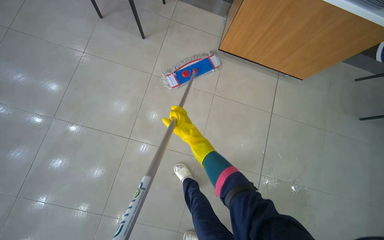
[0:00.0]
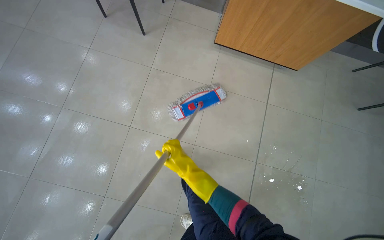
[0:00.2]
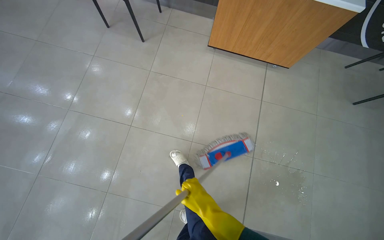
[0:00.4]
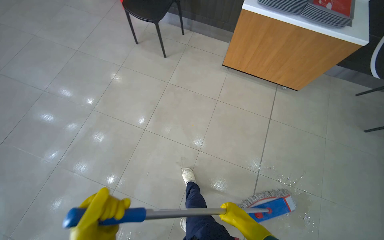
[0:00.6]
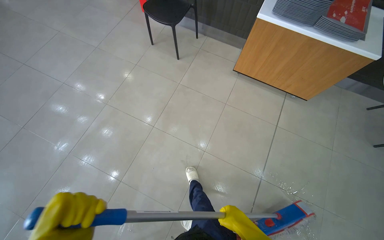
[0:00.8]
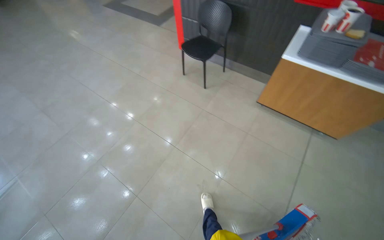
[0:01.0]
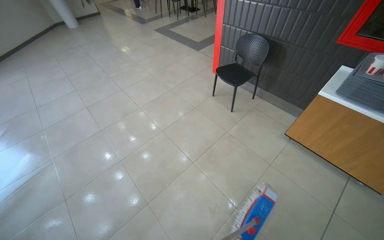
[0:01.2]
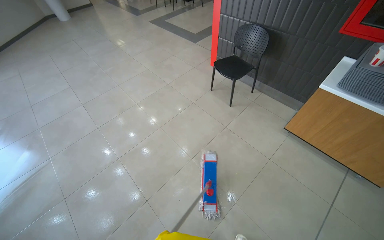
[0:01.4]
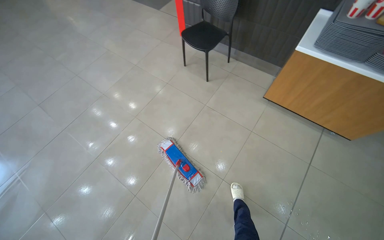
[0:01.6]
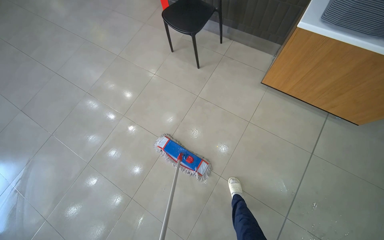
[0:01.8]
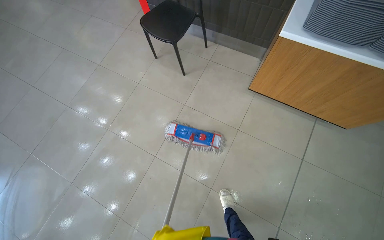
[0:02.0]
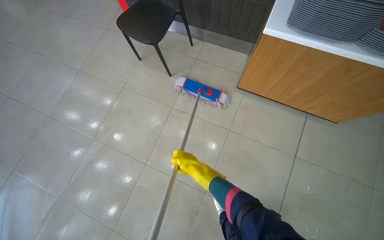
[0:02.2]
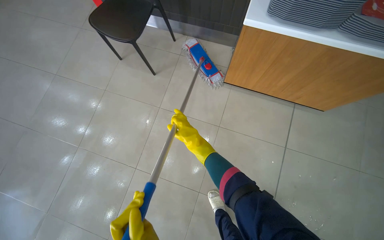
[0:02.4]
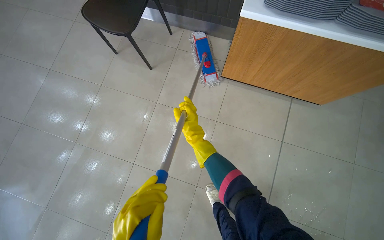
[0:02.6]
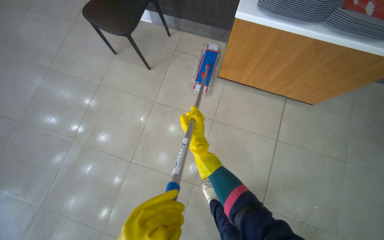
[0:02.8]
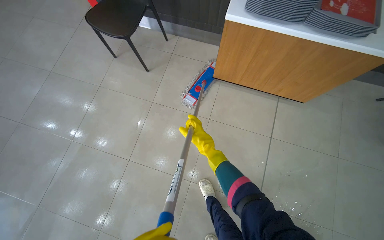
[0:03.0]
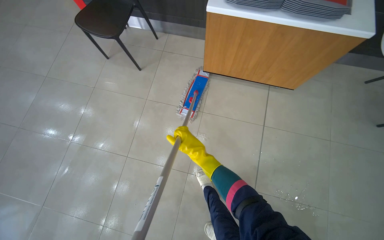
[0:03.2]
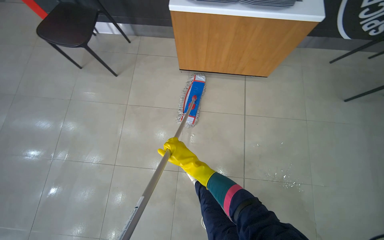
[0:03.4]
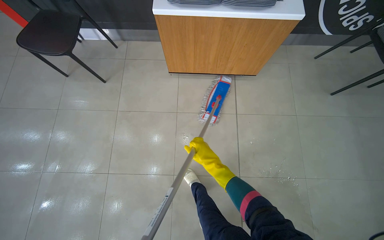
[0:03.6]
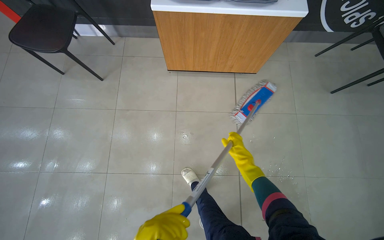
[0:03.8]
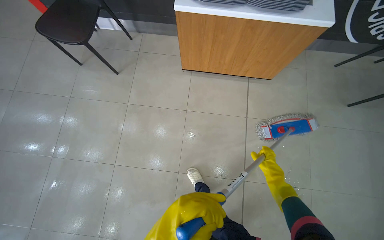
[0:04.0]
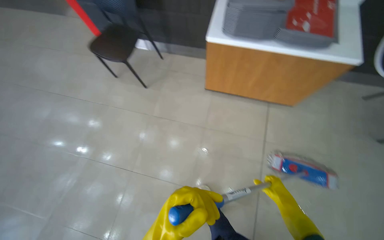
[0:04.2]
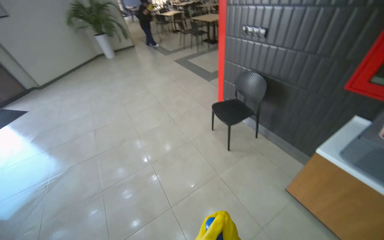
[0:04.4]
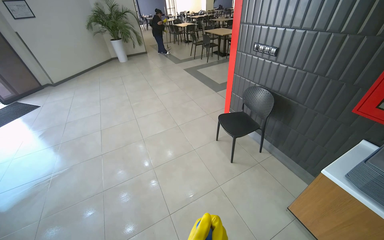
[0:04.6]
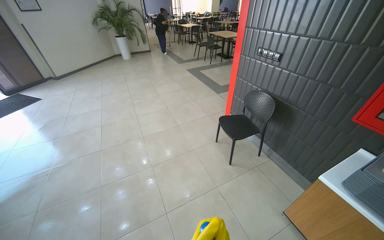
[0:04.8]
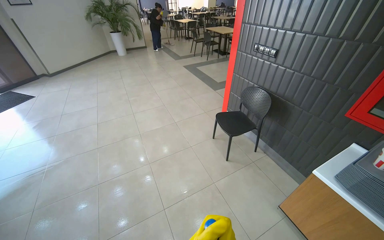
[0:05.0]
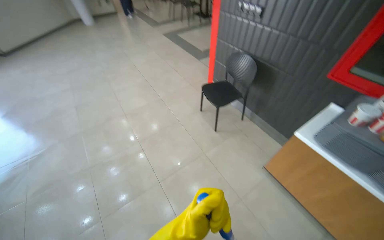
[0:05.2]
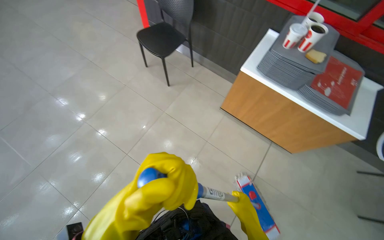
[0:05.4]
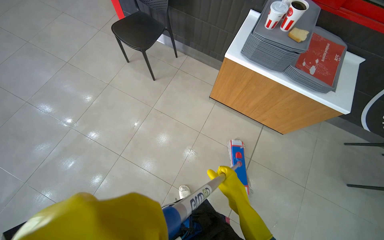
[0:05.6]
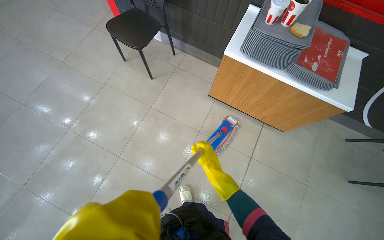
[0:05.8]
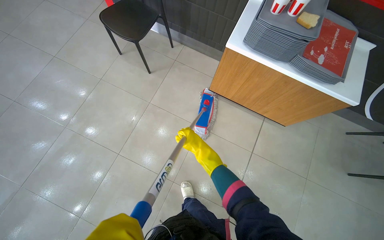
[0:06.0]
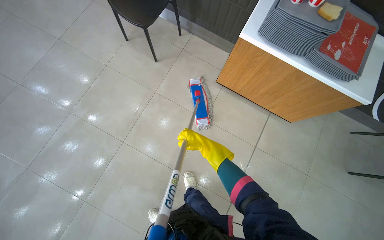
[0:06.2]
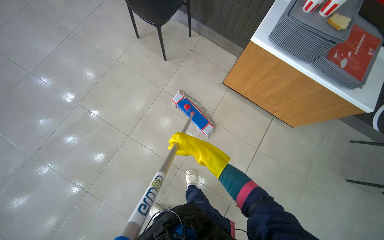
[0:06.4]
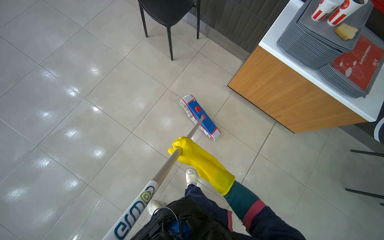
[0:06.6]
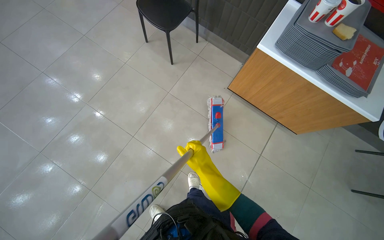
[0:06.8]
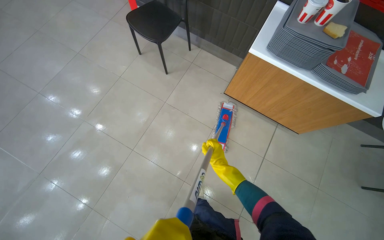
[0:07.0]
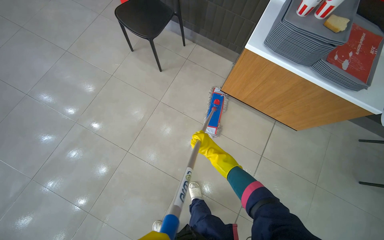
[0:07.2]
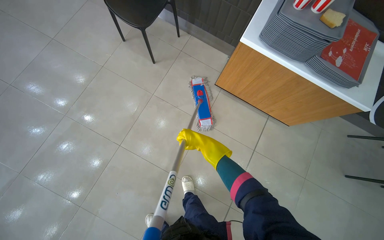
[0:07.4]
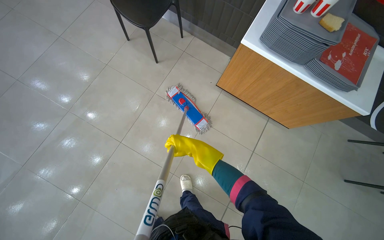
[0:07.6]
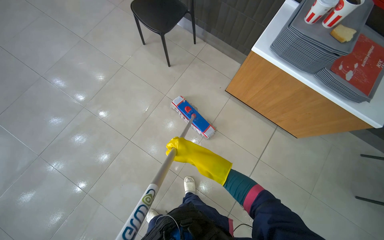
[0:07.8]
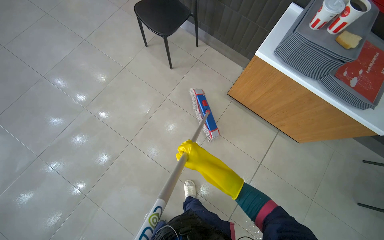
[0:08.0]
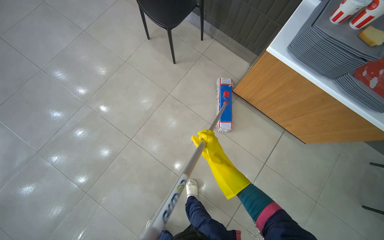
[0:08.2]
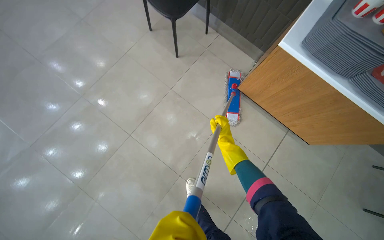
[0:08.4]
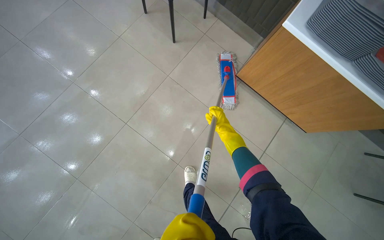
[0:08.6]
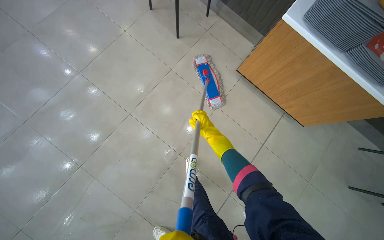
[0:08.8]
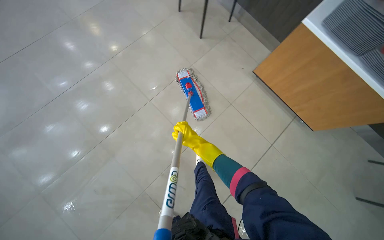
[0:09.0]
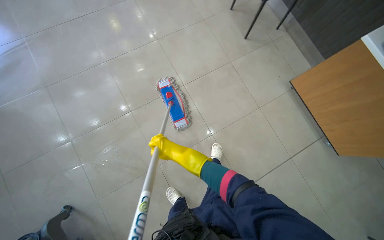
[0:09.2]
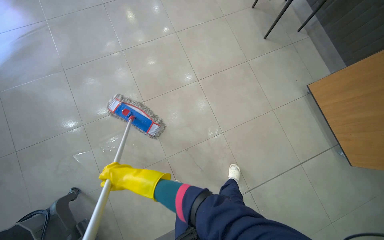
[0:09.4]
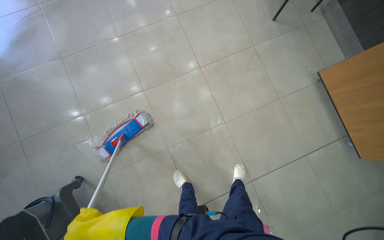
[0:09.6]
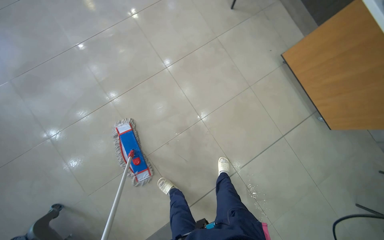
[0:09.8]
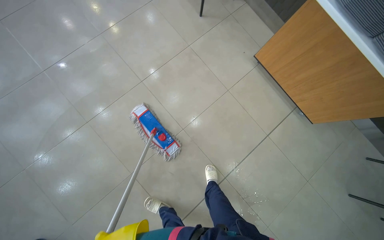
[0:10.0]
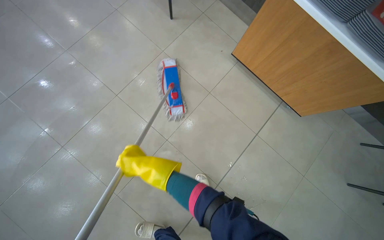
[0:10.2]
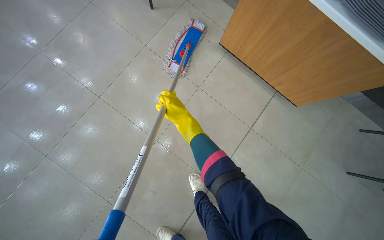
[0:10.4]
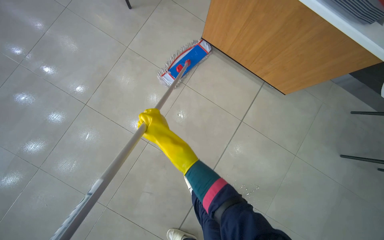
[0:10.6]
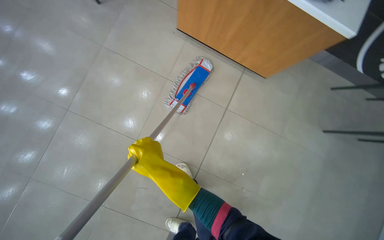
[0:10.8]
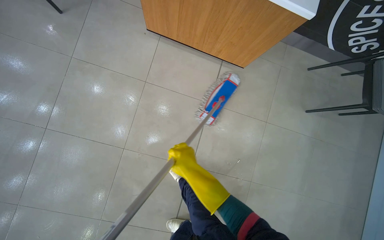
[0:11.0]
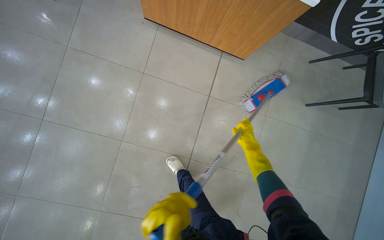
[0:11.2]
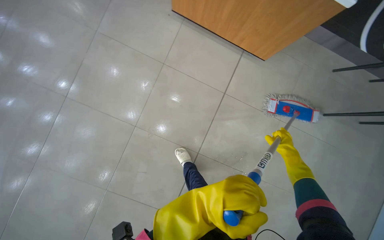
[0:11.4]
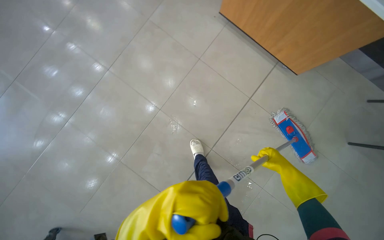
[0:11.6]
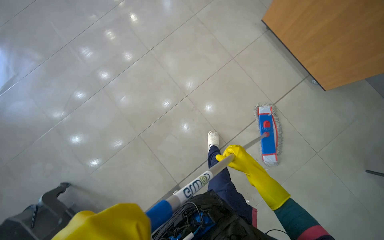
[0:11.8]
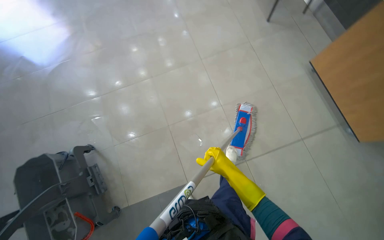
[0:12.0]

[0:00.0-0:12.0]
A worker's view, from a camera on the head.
Job: mopping floor.
The whole recording: Mopping cafeteria floor. The worker mops the floor in the cafeteria area, moving around tables and wringing the mop.
0:00.0 to 0:01.6: The wearer's head swings approximately 25 degrees to the left. The view tilts about 15 degrees upward.
0:01.6 to 0:03.0: The head travels about 40 cm.
0:03.0 to 0:04.4: The head turns to the left by roughly 25 degrees. The view tilts about 15 degrees upward.
0:04.4 to 0:06.0: The wearer looks some 35 degrees further to the right. The wearer looks approximately 35 degrees further downward.
0:10.4 to 0:12.0: The camera travels roughly 60 cm. The wearer's head swings about 35 degrees to the left.

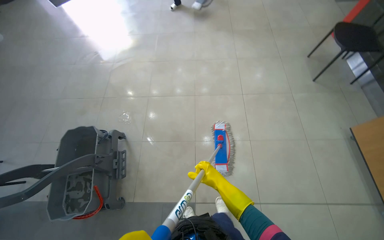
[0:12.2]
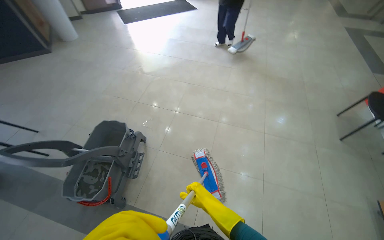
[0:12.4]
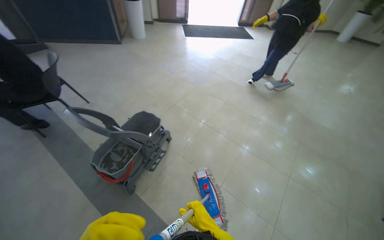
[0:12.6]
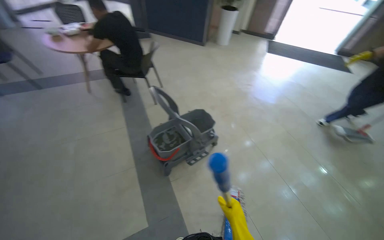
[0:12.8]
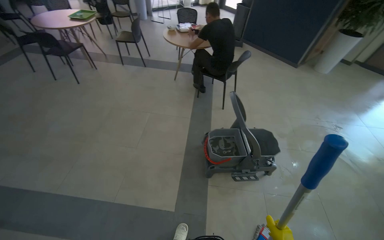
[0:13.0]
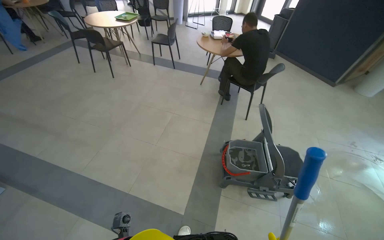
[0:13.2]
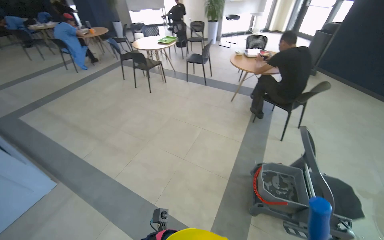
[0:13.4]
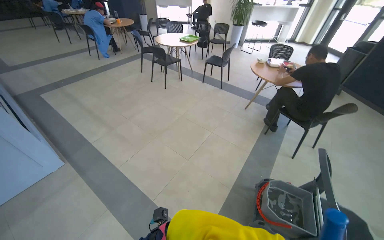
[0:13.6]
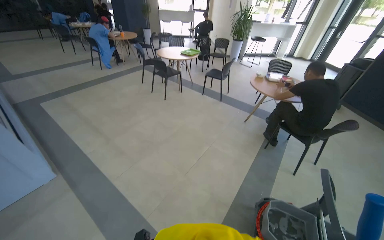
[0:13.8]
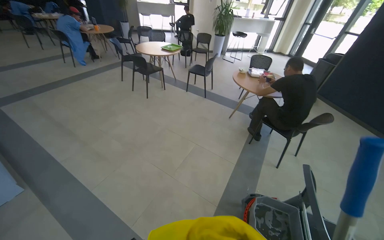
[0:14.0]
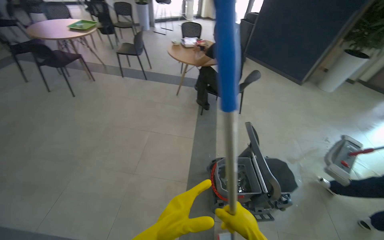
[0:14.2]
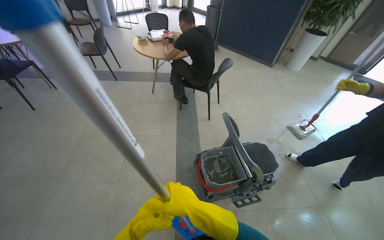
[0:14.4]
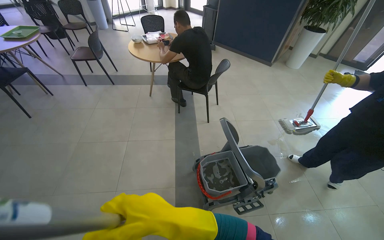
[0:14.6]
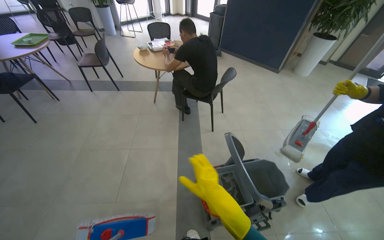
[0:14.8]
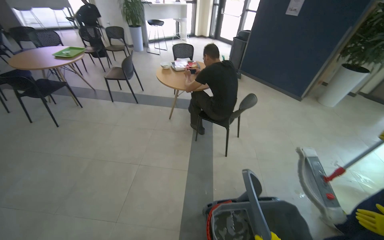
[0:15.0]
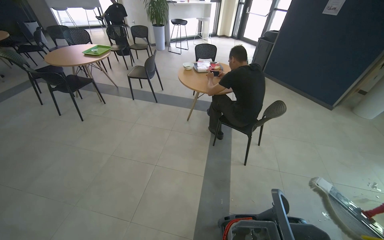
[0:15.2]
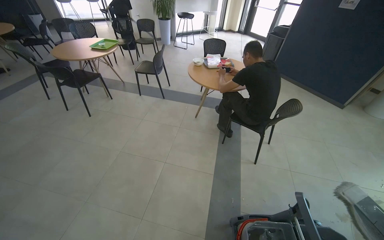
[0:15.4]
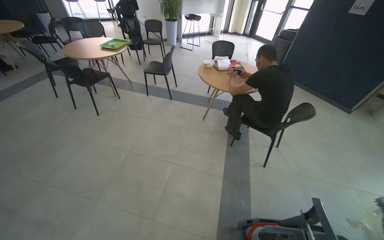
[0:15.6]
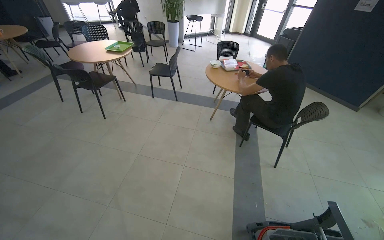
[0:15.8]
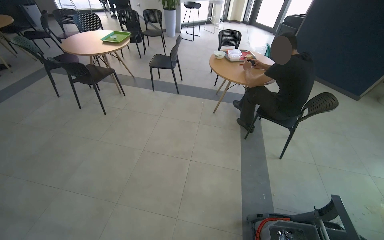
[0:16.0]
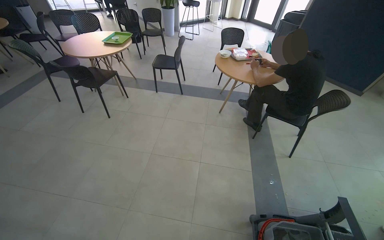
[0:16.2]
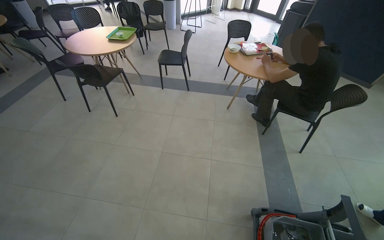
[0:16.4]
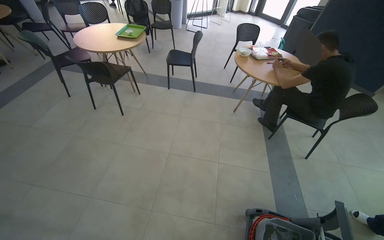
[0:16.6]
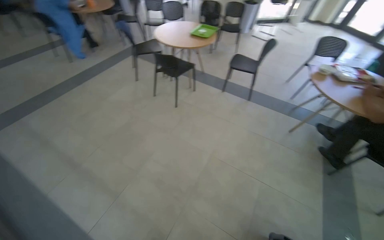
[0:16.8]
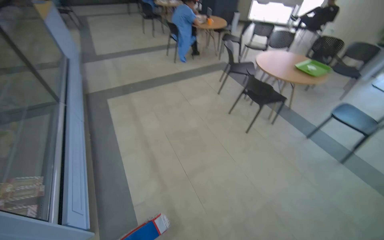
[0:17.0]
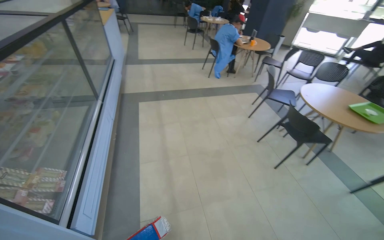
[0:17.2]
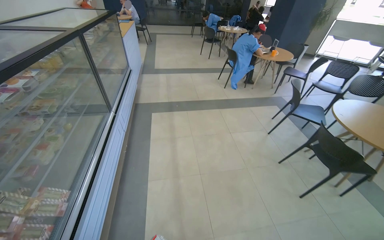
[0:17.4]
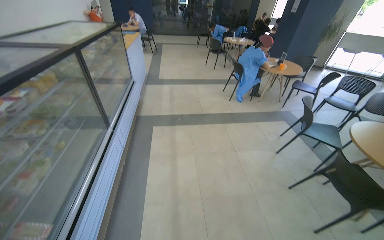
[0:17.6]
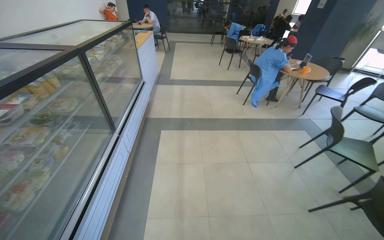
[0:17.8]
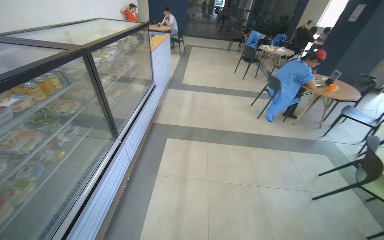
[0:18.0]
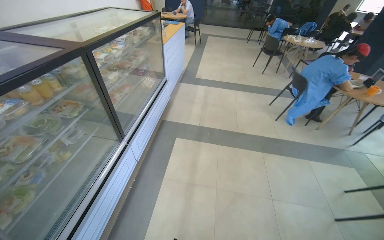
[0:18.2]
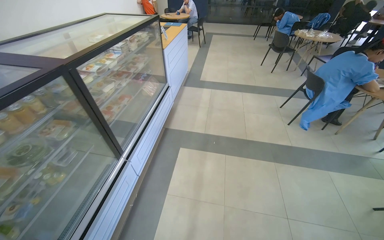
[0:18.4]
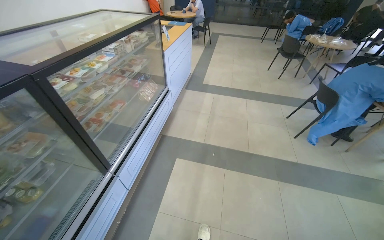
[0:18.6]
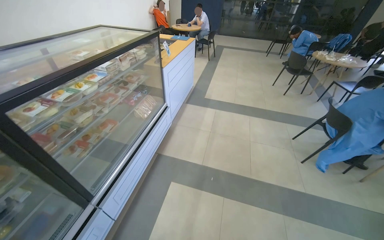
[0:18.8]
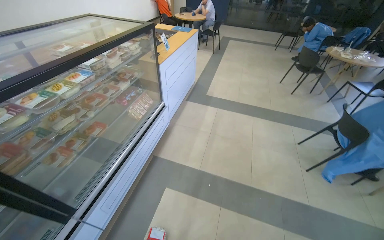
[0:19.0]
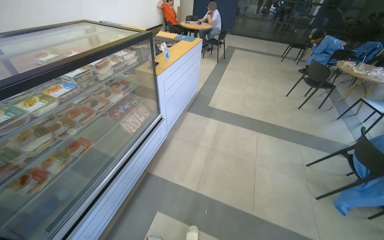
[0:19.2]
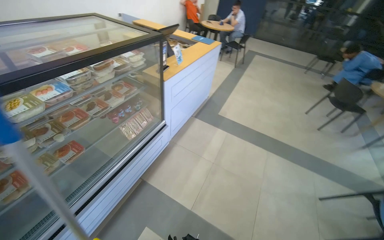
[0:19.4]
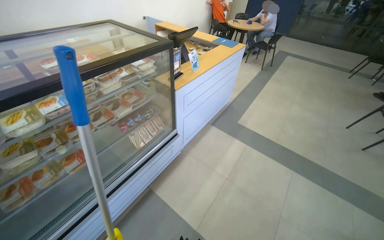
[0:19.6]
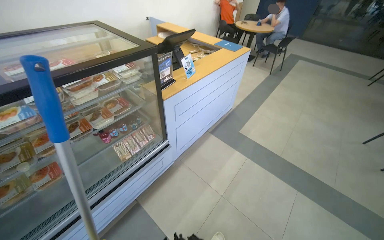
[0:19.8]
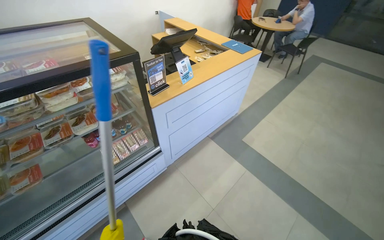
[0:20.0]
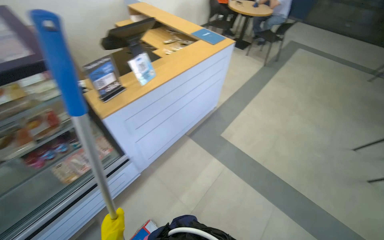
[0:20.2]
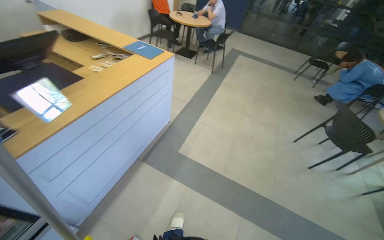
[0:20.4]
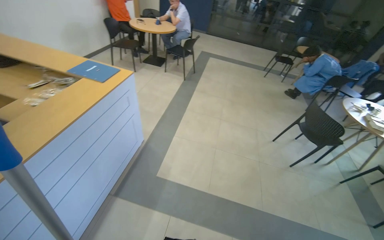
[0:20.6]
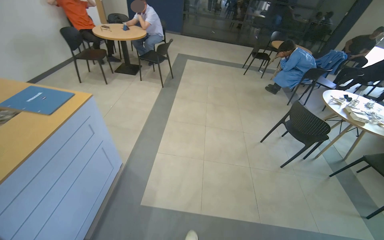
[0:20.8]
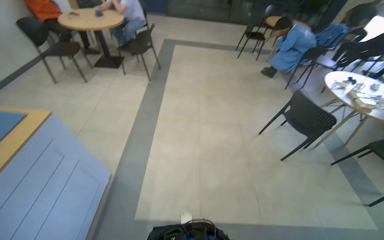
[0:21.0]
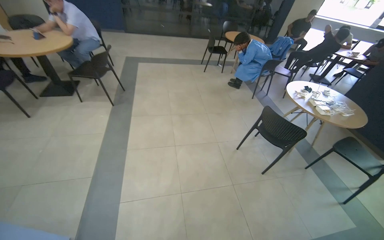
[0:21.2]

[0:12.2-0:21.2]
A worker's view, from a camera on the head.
Job: mopping floor.
The whole recording: Mopping cafeteria floor. The worker mops the floor in the cafeteria area, moving around tables and wringing the mop.
0:12.2 to 0:13.8: The wearer moves roughly 60 cm. The wearer looks roughly 125 degrees further to the left. The view tips upward by some 30 degrees.
0:13.8 to 0:15.2: The head travels approximately 50 cm. The head turns to the right by some 25 degrees.
0:15.2 to 0:16.6: The wearer moves to the left, approximately 80 cm.
0:16.6 to 0:18.2: The camera is carried some 1.5 m. The wearer looks some 90 degrees further to the left.
0:18.2 to 0:19.8: The camera is carried roughly 1.5 m. The wearer's head swings about 30 degrees to the left.
0:19.8 to 0:21.2: The camera travels roughly 1.5 m. The head rotates some 50 degrees to the right.
